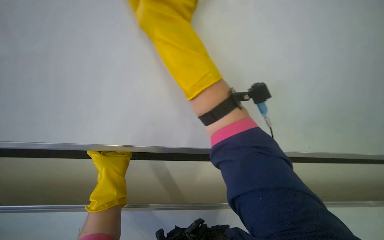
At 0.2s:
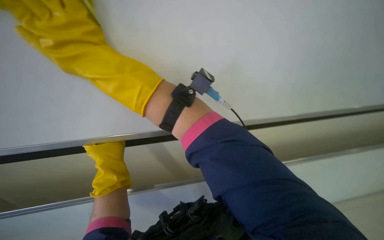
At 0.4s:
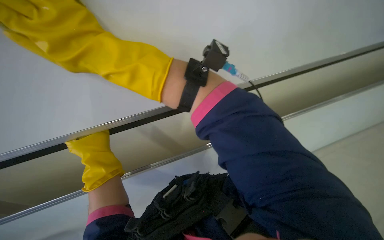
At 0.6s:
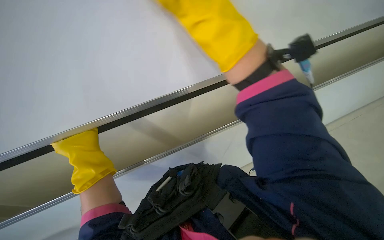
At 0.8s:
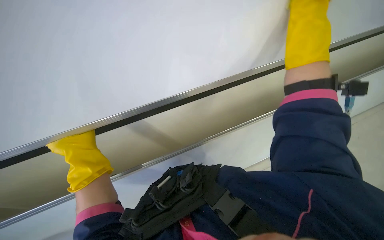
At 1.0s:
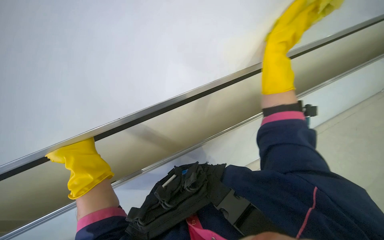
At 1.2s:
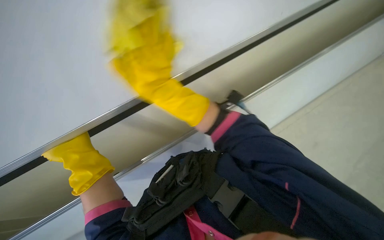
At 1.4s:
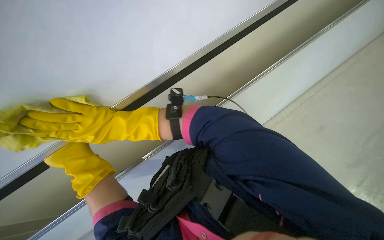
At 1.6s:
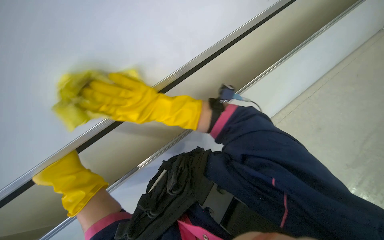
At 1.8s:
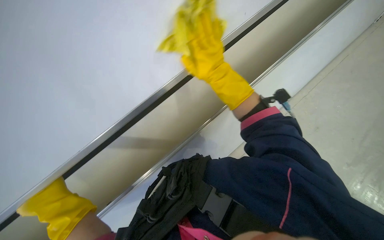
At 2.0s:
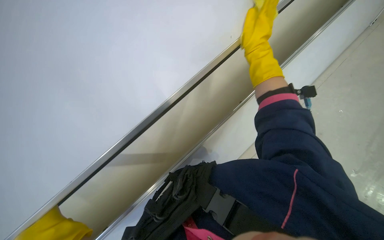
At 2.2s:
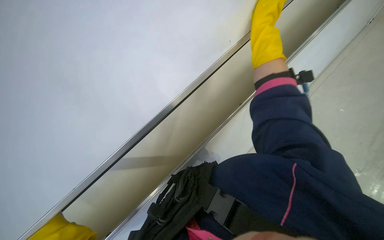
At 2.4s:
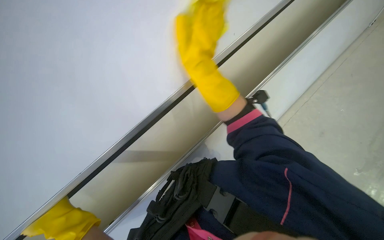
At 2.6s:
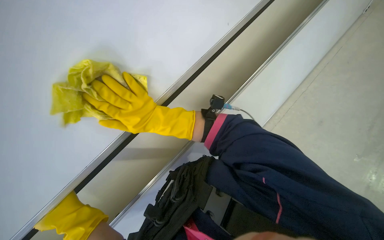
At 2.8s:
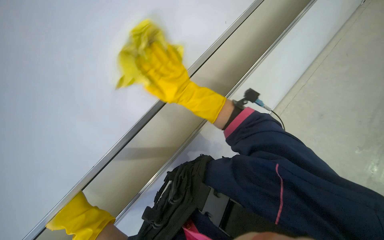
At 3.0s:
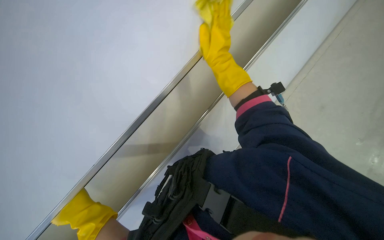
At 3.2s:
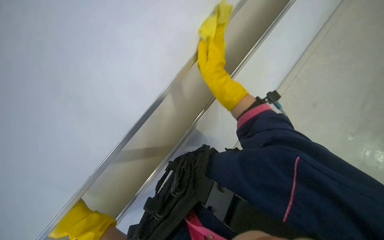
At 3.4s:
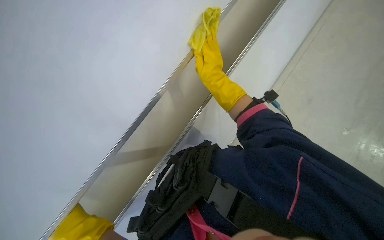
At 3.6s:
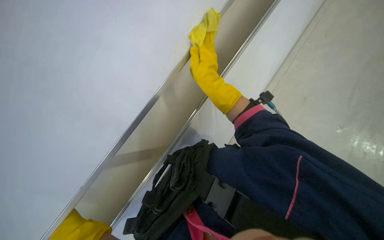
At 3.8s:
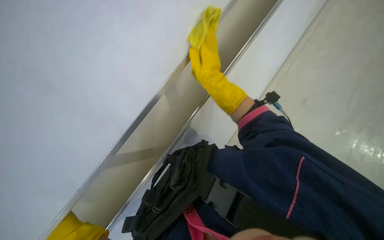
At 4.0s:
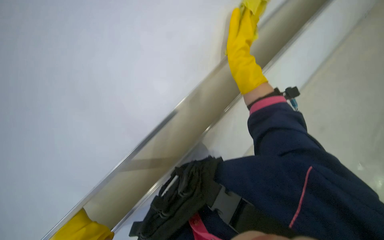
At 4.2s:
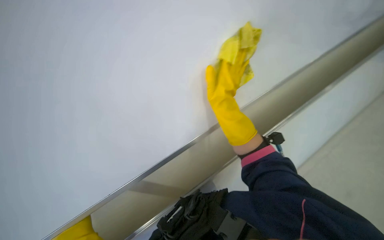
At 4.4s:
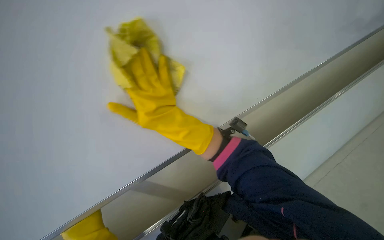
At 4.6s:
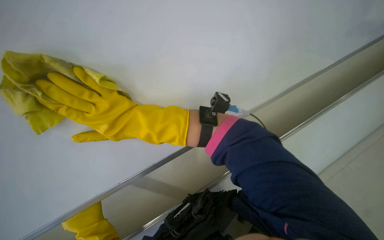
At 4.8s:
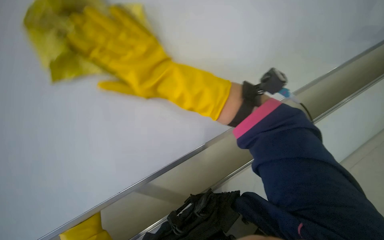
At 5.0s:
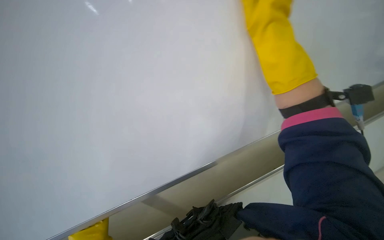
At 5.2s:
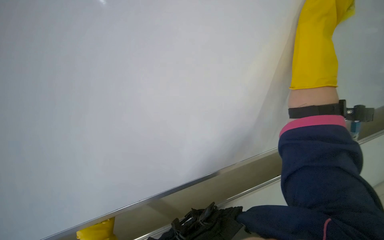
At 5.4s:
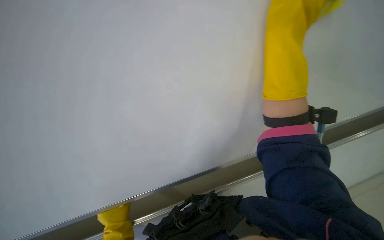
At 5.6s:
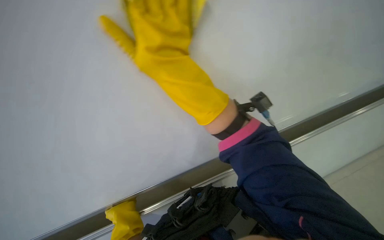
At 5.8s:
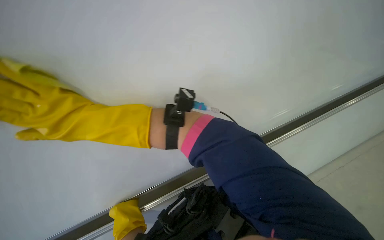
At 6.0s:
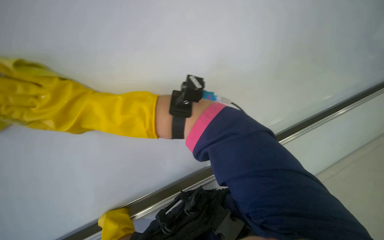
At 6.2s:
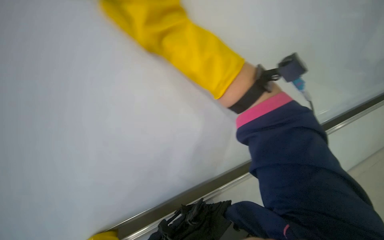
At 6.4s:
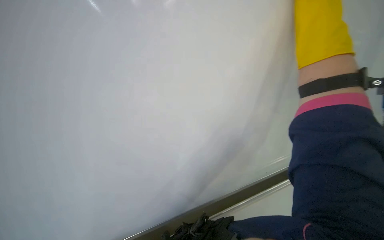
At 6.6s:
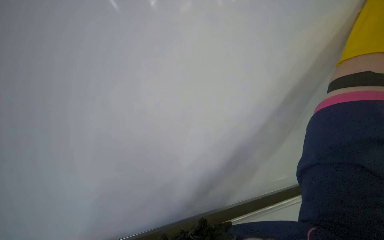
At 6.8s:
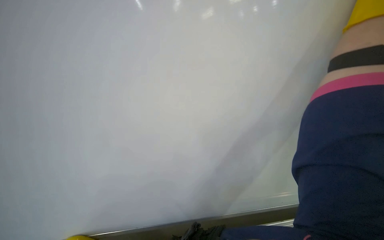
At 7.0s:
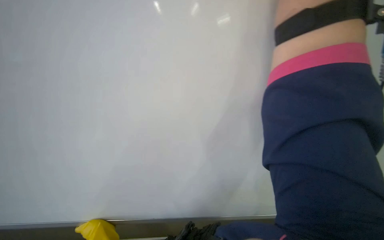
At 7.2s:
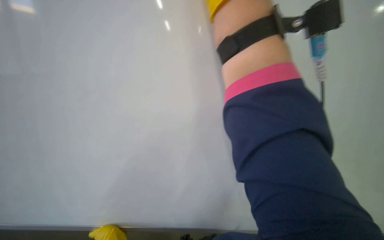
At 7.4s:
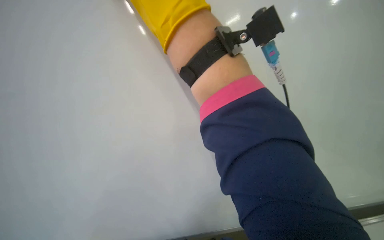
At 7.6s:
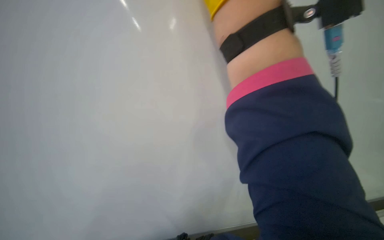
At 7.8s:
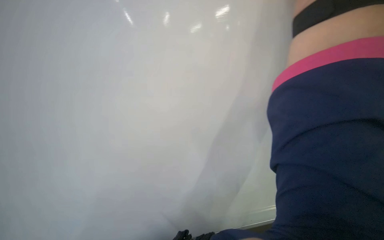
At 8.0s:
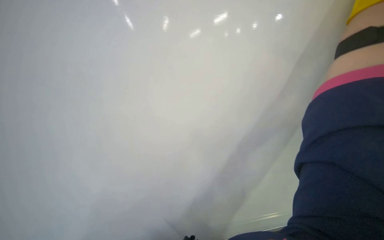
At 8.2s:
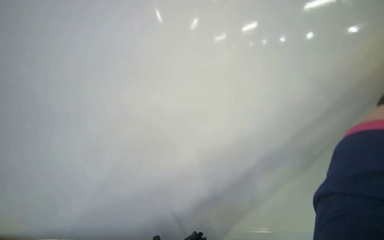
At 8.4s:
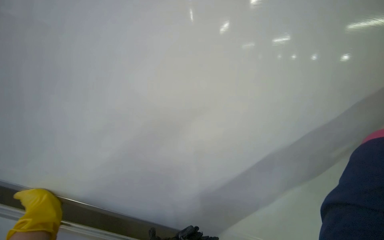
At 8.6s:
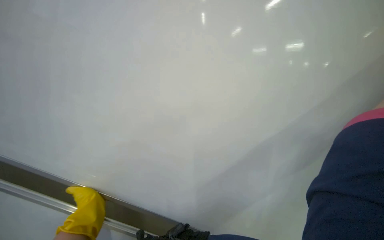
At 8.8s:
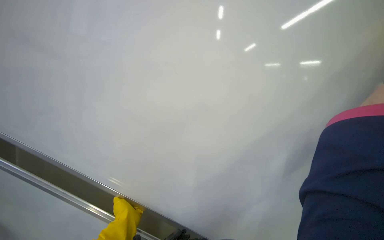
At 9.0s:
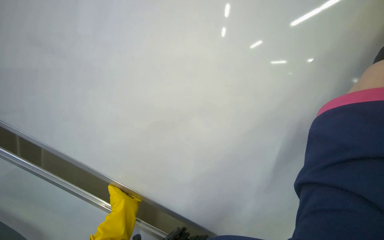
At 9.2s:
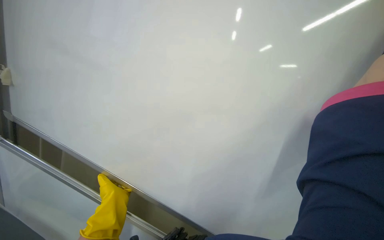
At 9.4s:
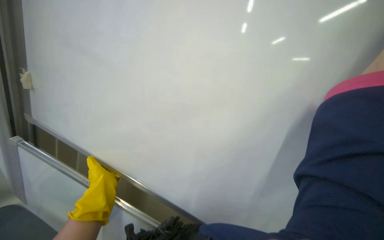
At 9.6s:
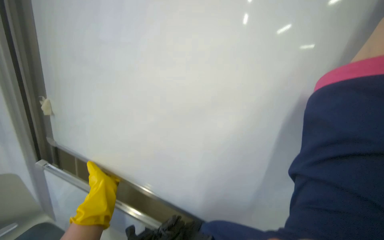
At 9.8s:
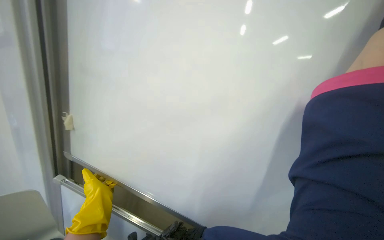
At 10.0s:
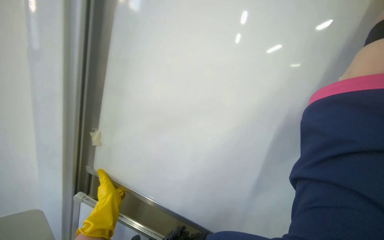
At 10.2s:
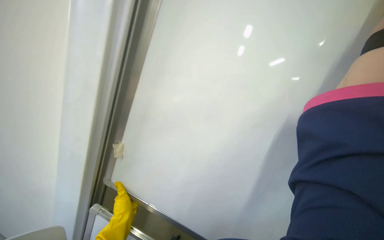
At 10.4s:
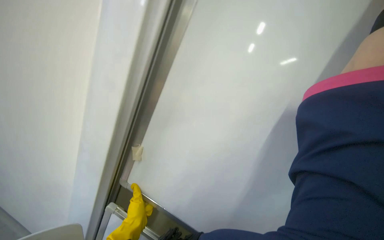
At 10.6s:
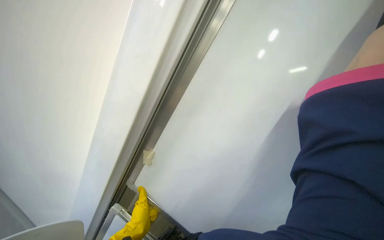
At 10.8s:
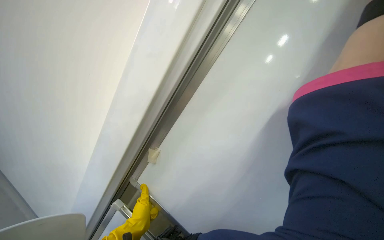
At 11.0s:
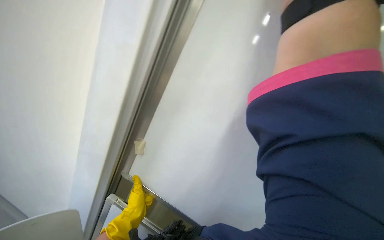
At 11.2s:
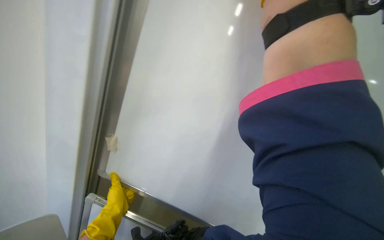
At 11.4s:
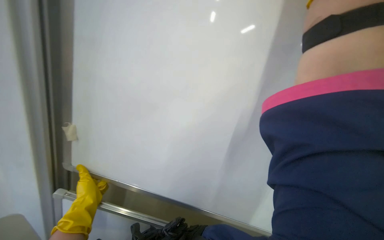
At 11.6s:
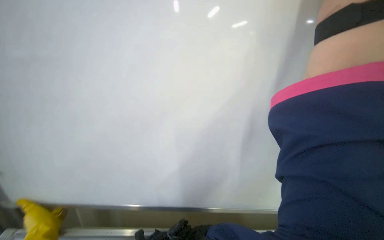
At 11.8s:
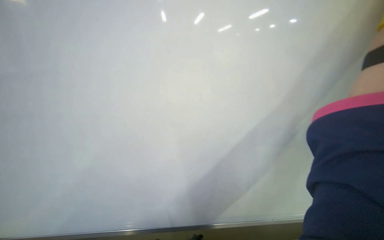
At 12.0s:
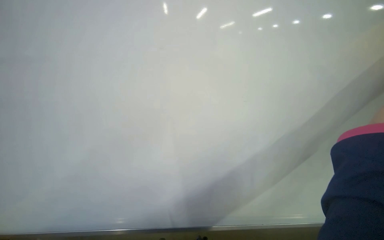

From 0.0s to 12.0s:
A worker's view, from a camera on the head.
Job: wiping surfaces.
The whole recording: Cleaning white cabinet/wall. The worker wipes the white cabinet and its metal rail with a yellow cloth.
From 3.0s to 4.4s: The right hand swings up and down the picture, about 20 cm each way, with 2 reversals.
From 4.4s to 6.0s: The wearer looks roughly 20 degrees further downward.
From 10.4s to 12.0s: The head turns to the right by about 20 degrees. The camera pitches downward, by about 15 degrees.

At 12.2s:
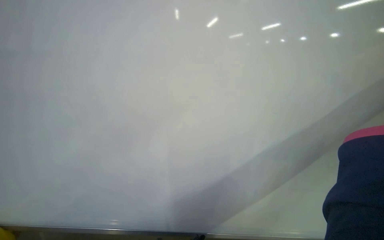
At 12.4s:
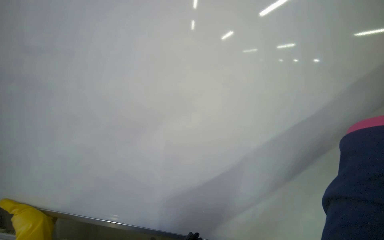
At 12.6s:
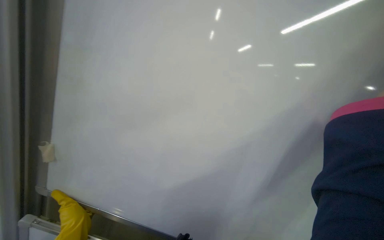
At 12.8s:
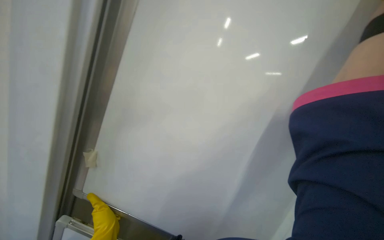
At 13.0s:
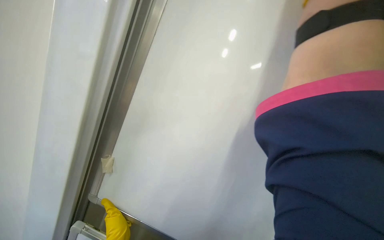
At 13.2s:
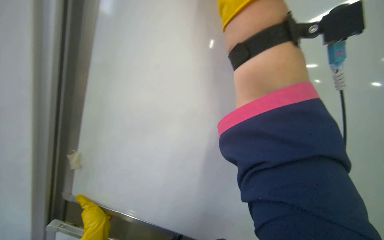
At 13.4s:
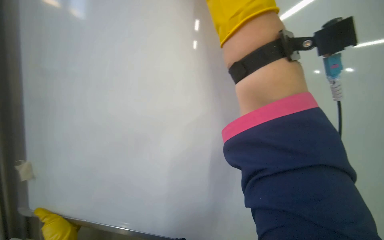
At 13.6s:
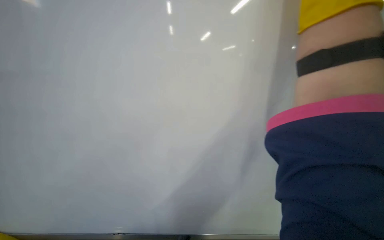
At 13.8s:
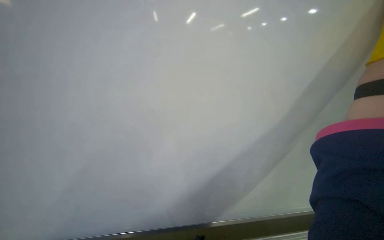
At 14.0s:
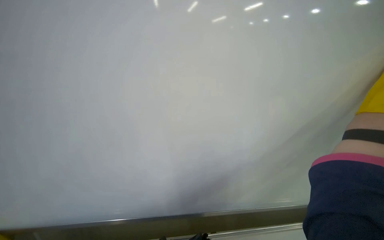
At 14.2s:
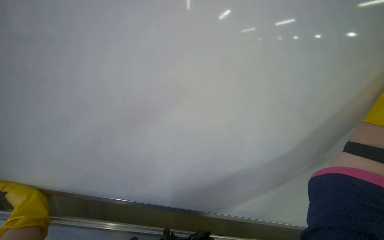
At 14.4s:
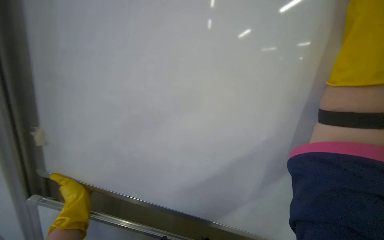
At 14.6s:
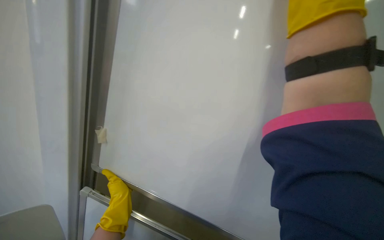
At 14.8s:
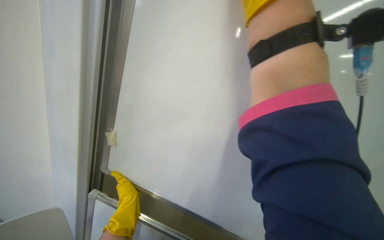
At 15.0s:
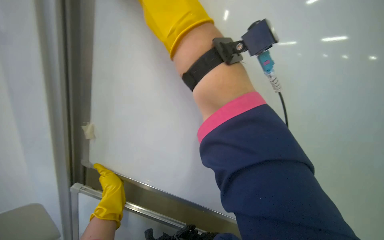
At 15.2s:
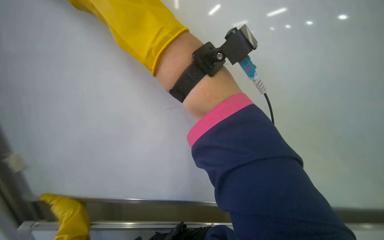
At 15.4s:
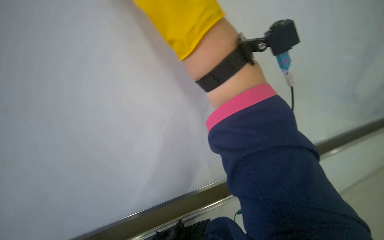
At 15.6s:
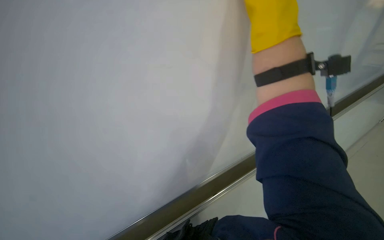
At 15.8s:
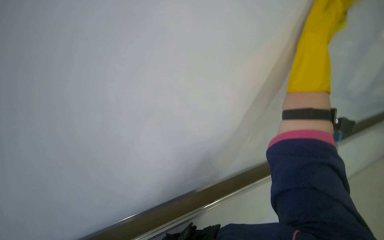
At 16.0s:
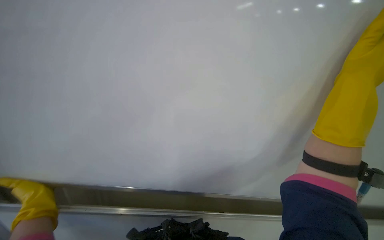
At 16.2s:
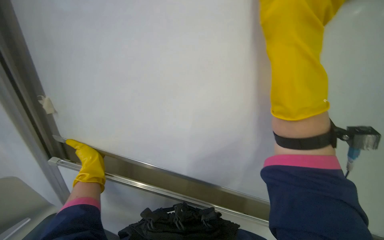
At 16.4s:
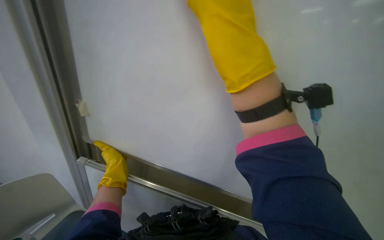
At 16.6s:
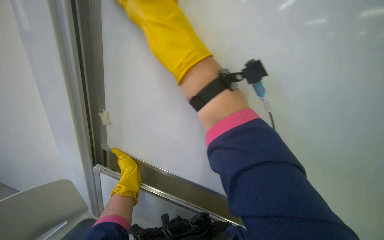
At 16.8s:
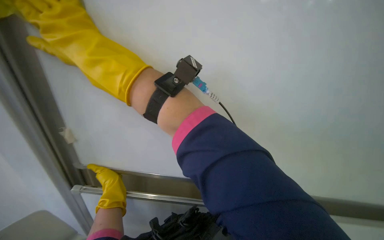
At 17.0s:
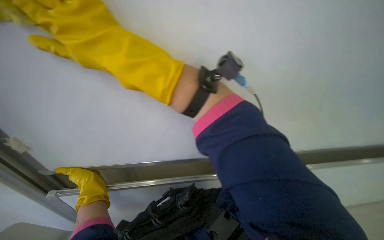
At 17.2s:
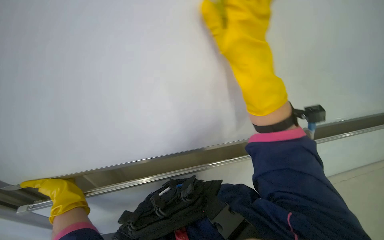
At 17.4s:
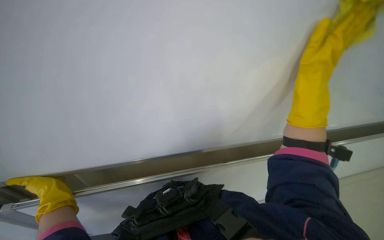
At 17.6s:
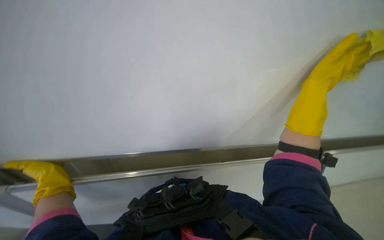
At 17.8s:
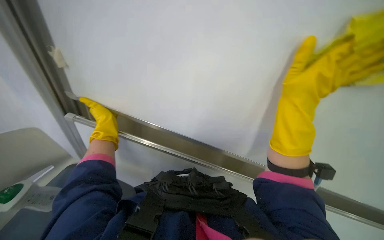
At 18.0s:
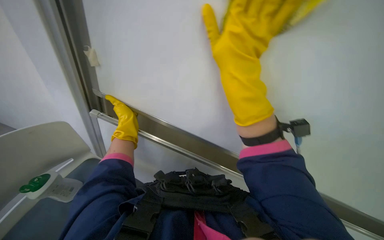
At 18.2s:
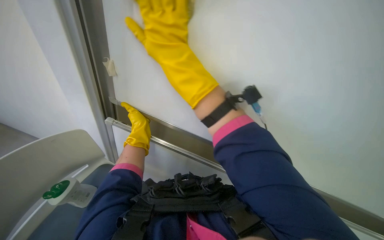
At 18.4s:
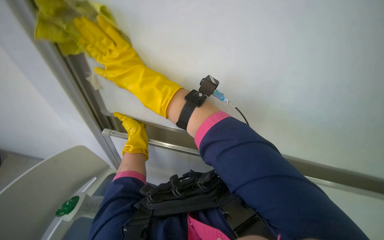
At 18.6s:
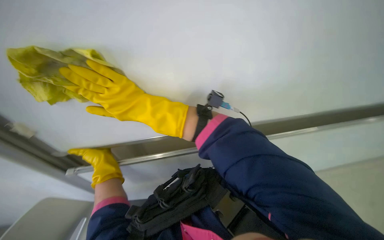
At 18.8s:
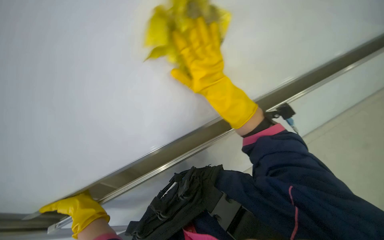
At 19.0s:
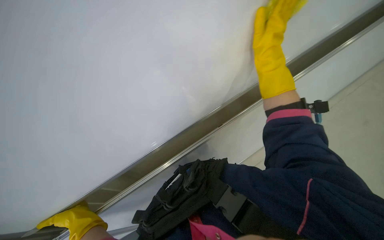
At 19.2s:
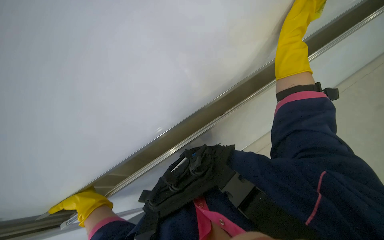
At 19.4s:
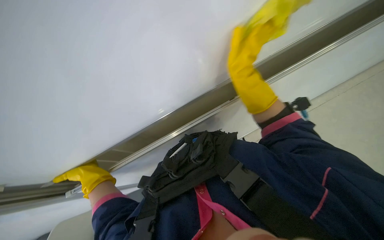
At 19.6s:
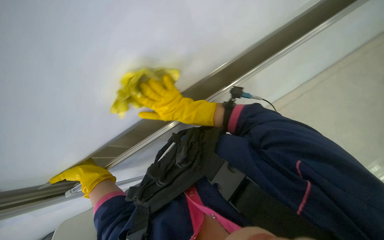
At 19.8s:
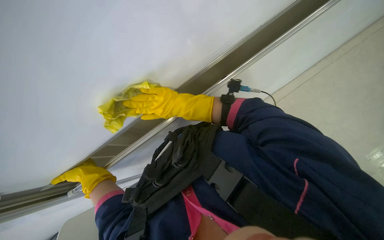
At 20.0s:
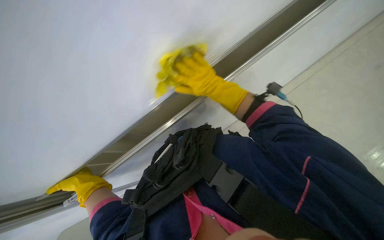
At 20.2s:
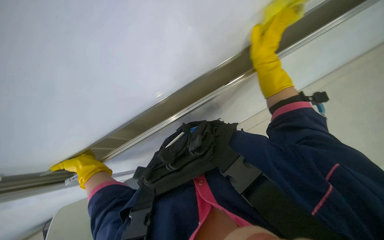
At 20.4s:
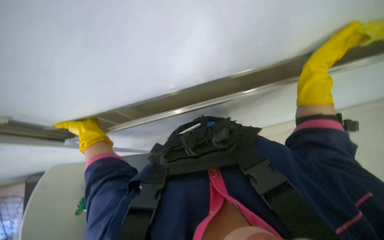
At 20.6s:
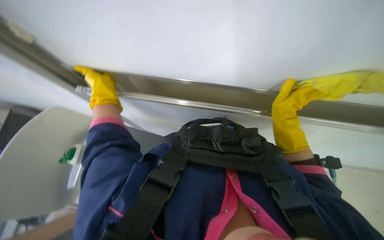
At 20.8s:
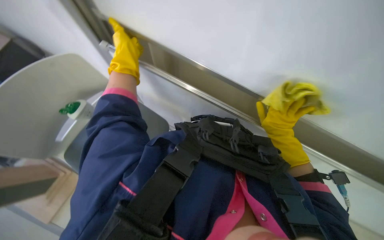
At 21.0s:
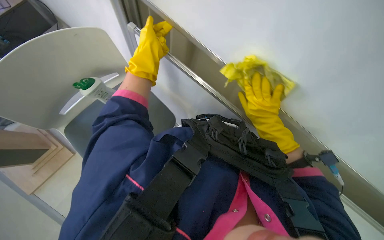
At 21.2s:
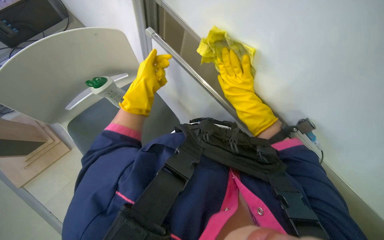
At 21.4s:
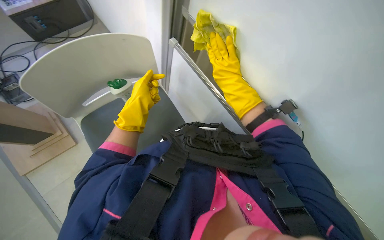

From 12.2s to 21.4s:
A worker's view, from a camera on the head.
Job: wiping surfaces.
The whole recording: Cleaning white cabinet/wall. The worker wipes the white cabinet and its metal rail with a yellow cloth.
From 15.2s to 16.8s: The right hand moves approximately 50 cm to the right and comes back.
From 16.8s to 18.4s: The left hand travels to the right and up the picture by roughly 30 cm.
From 18.4s to 19.8s: The wearer looks some 30 degrees further downward.
From 19.8s to 21.4s: The camera pitches downward, by approximately 15 degrees. Everything in view rotates some 40 degrees clockwise.
